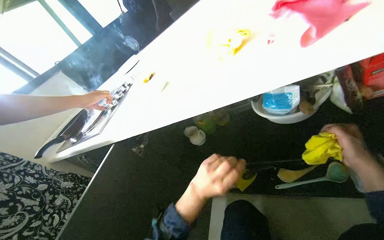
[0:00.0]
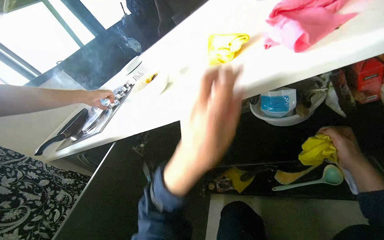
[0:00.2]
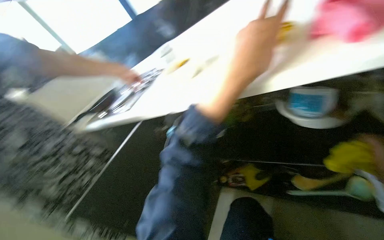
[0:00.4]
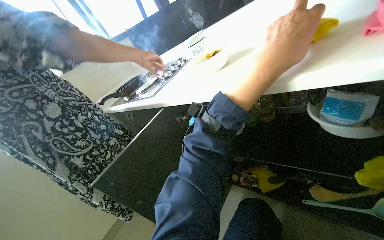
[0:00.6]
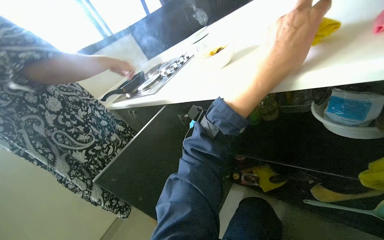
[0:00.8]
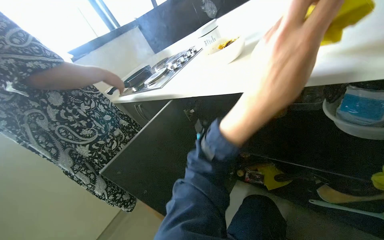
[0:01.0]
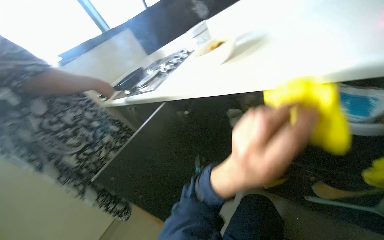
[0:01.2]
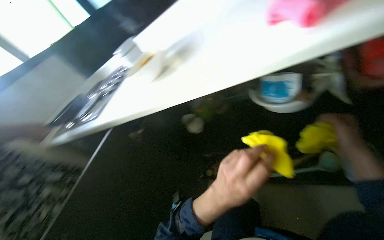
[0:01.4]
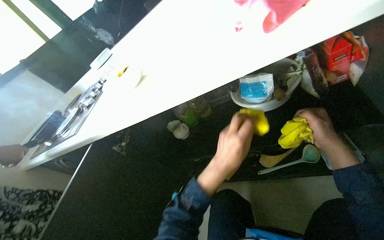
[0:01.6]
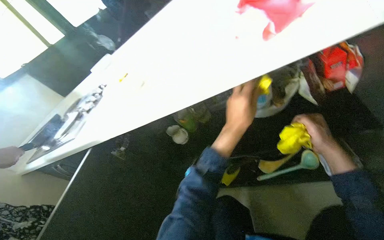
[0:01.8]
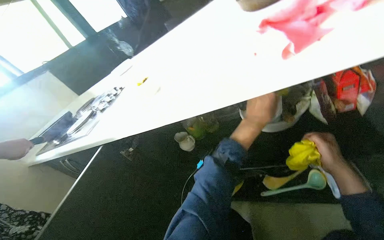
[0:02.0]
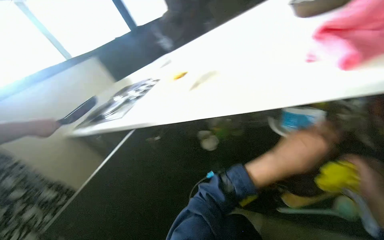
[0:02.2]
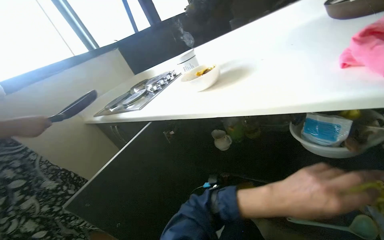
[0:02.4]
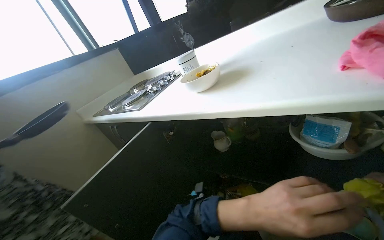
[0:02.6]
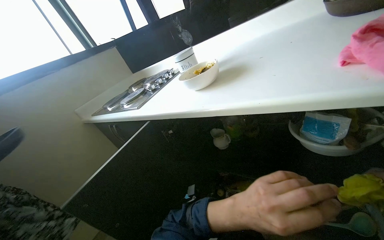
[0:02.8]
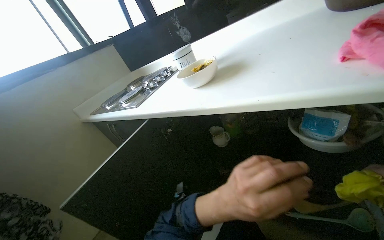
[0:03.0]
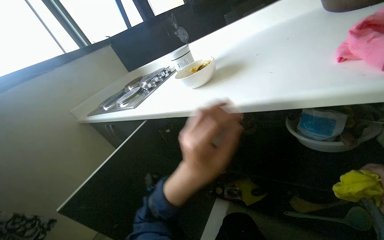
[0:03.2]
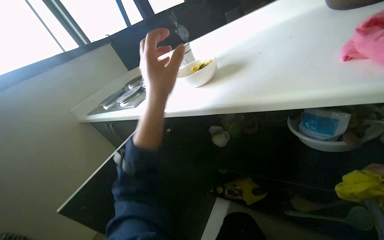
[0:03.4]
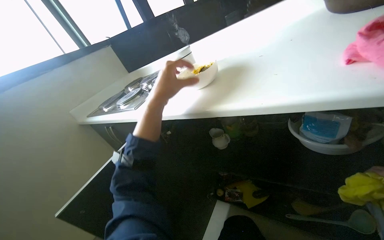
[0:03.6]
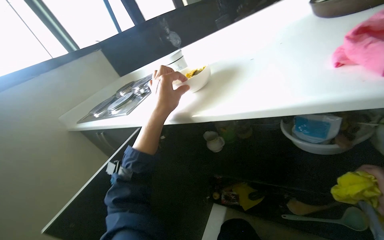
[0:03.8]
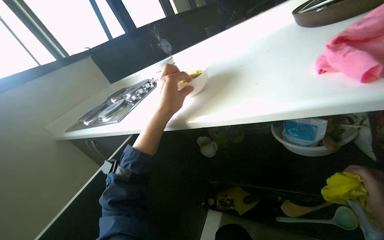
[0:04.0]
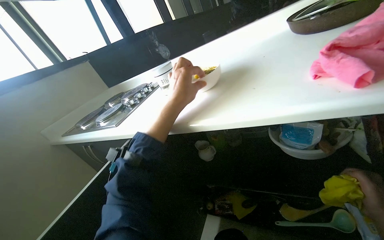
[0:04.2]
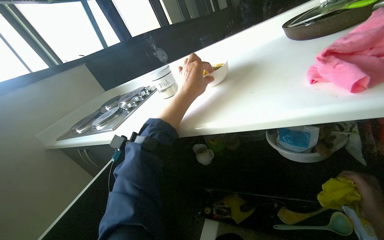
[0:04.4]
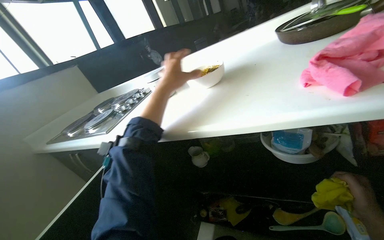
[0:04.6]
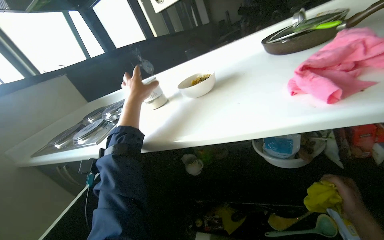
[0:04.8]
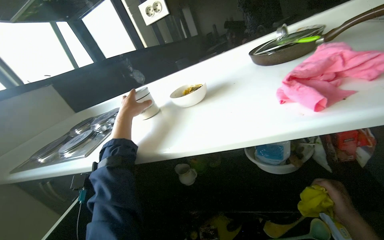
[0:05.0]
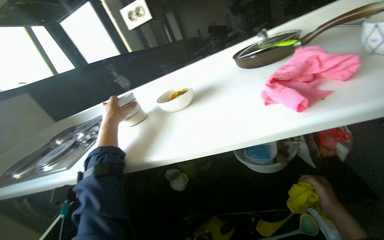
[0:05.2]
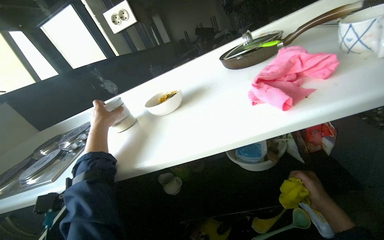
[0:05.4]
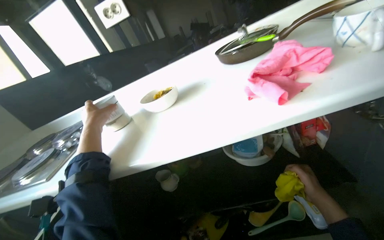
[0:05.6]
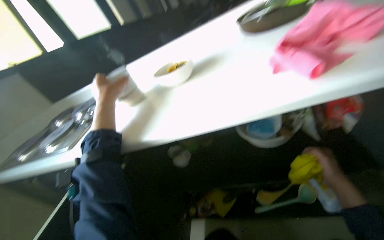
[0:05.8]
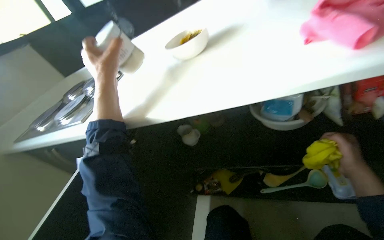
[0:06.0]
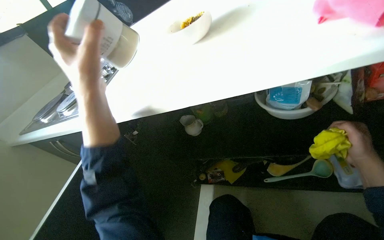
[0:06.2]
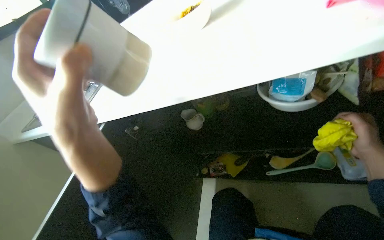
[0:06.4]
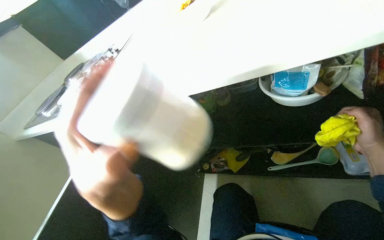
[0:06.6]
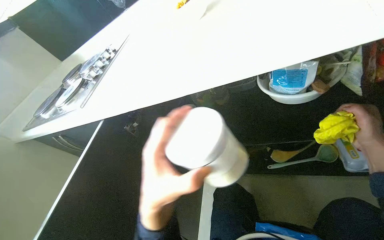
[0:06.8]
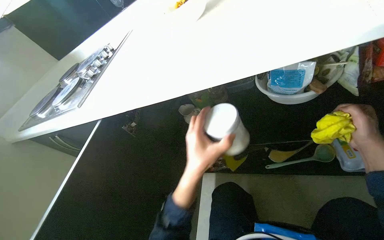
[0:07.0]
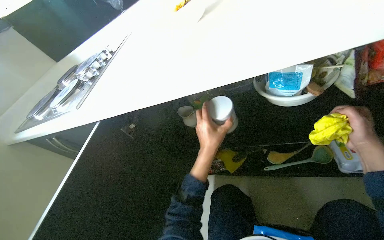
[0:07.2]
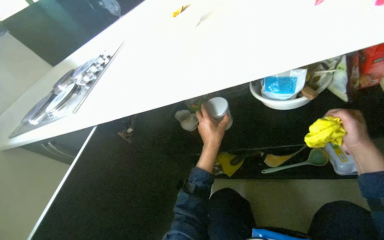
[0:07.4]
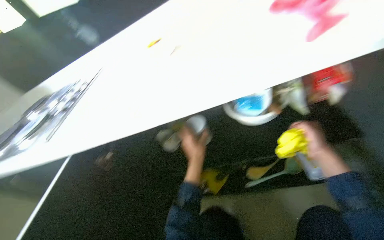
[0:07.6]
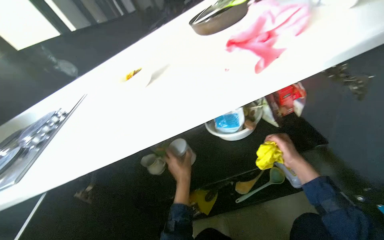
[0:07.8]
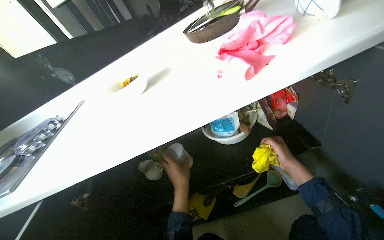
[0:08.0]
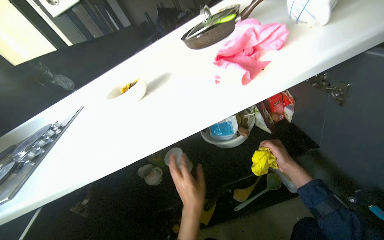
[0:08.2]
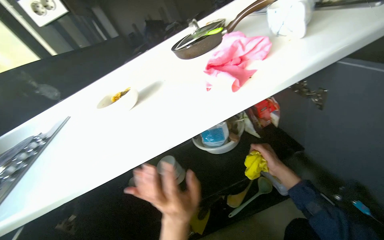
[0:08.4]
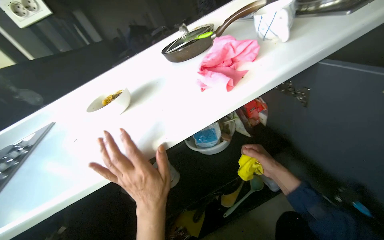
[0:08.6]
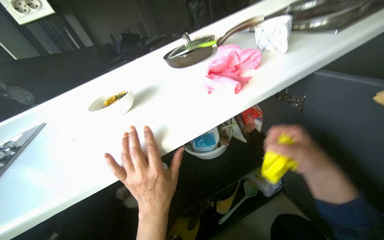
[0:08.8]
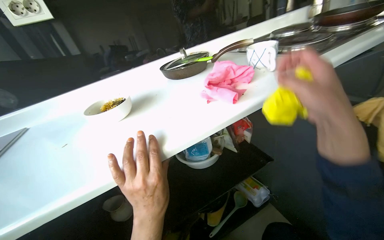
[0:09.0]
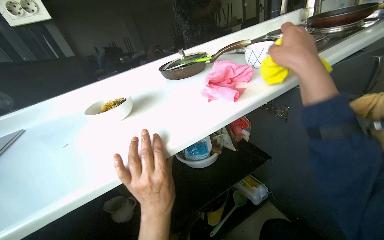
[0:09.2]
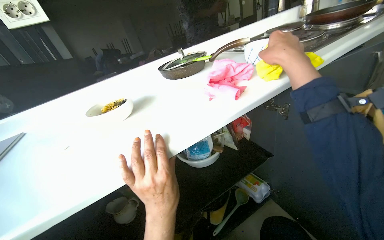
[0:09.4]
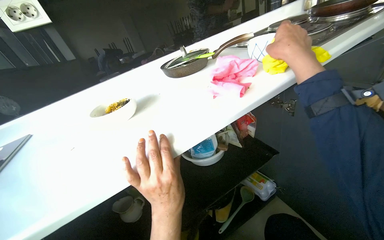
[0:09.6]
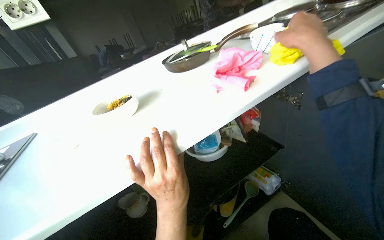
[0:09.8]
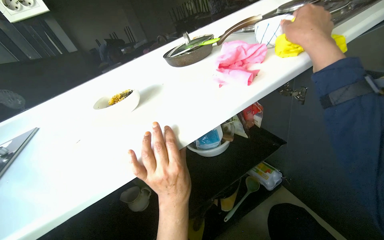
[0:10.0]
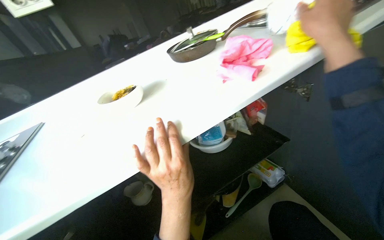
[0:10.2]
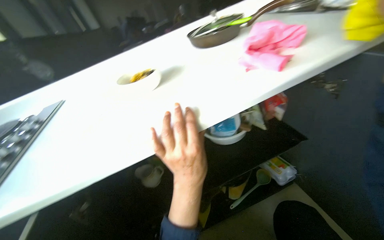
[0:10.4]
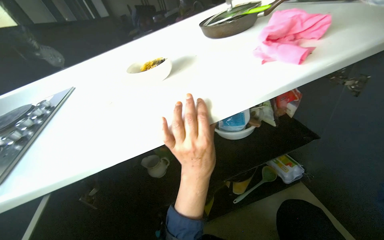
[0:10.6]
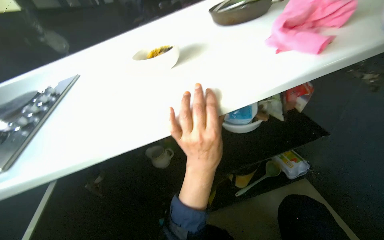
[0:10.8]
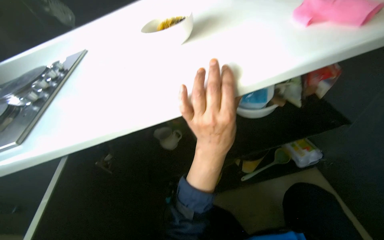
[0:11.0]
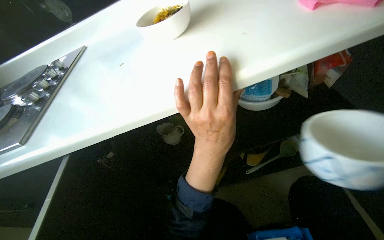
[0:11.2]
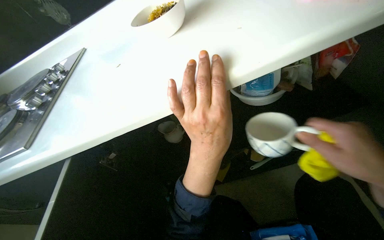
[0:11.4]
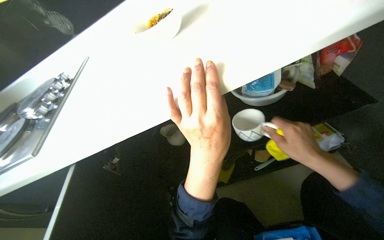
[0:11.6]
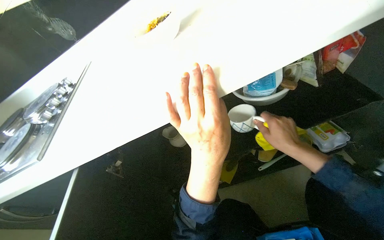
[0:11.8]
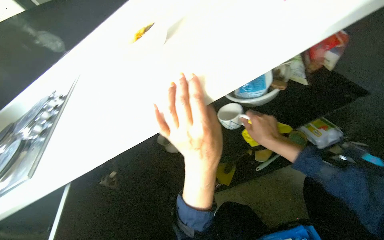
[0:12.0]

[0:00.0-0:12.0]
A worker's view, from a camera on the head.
Job: cleaning kitchen.
The whole recording: Cleaning kitchen cabinet. The worker wipes cups, cleans and organizes items inside the cabinet, and wipes the cabinet doors.
0.0 to 1.6 s: The left hand travels up the picture and back again, some 25 cm each way.
1.6 to 3.0 s: The wearer looks some 25 degrees further to the left. The left hand is displaced nearer to the camera by approximately 10 cm, and travels up the picture and back again, roughly 15 cm each way.
3.0 to 4.4 s: The left hand heads up the picture, covering roughly 30 cm.
4.4 to 6.0 s: The left hand travels to the left by approximately 15 cm.
6.0 to 7.6 s: The left hand heads to the right, down the picture and farther from the camera, covering roughly 40 cm.
7.6 to 9.0 s: The camera sweeps to the right, by some 25 degrees. The wearer looks approximately 25 degrees further upward. The right hand goes some 40 cm nearer to the camera and to the left, while the left hand is displaced nearer to the camera by approximately 20 cm.
10.4 to 12.0 s: The wearer looks some 15 degrees further downward.

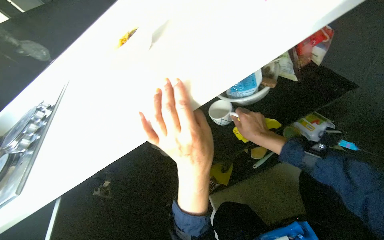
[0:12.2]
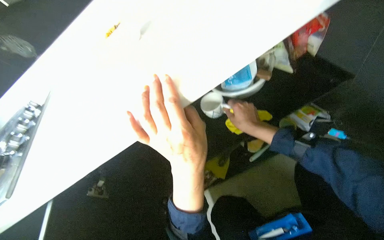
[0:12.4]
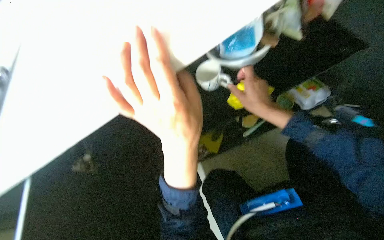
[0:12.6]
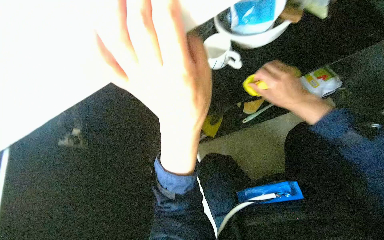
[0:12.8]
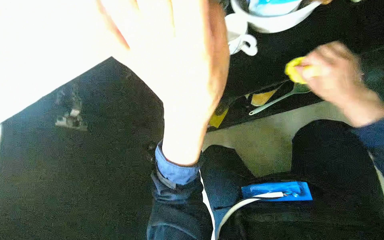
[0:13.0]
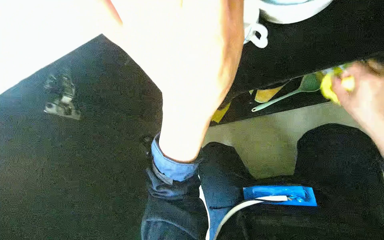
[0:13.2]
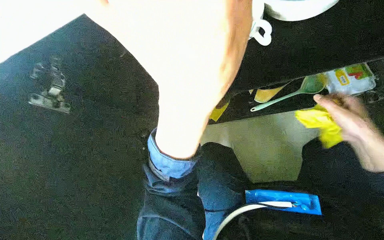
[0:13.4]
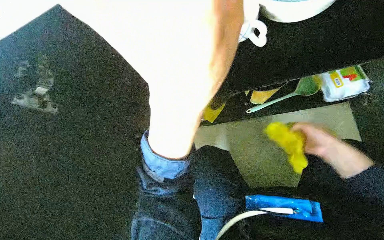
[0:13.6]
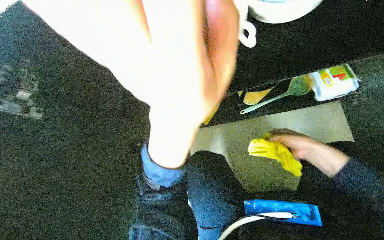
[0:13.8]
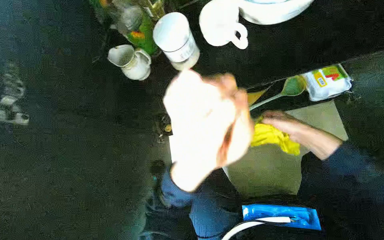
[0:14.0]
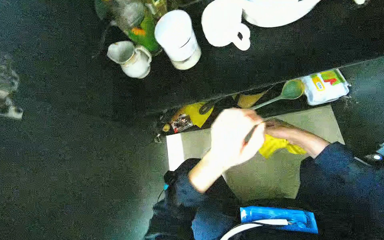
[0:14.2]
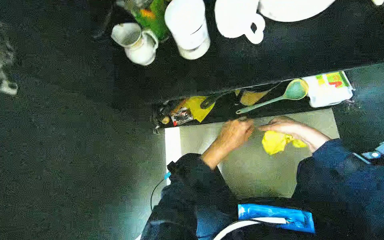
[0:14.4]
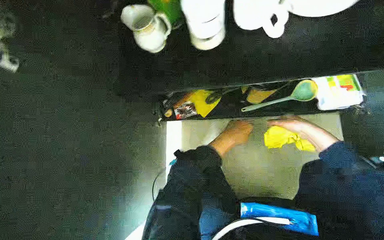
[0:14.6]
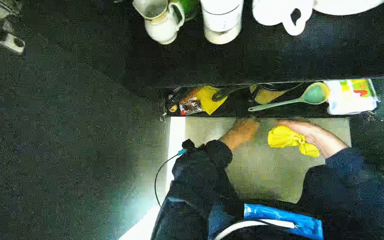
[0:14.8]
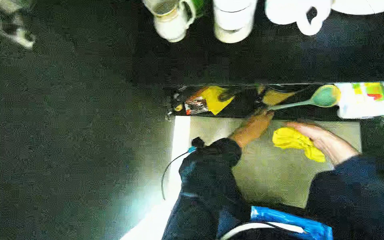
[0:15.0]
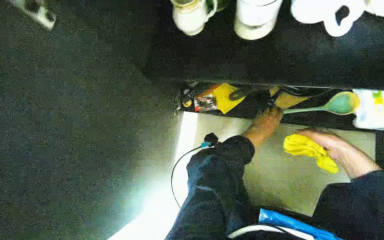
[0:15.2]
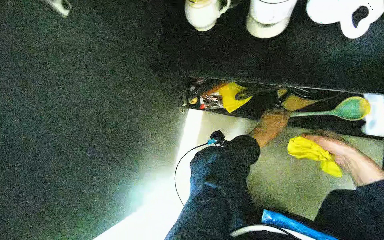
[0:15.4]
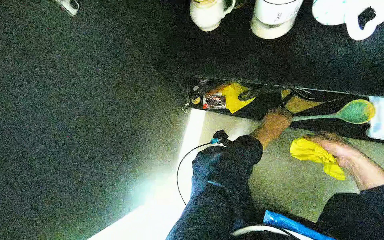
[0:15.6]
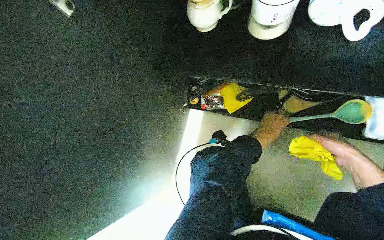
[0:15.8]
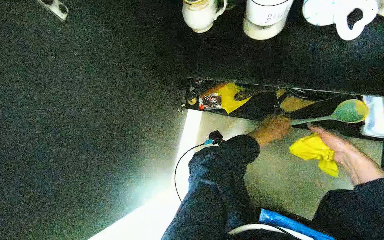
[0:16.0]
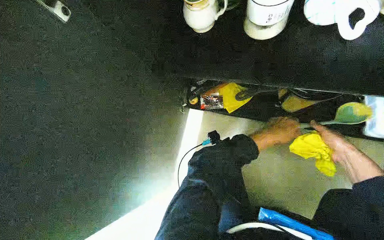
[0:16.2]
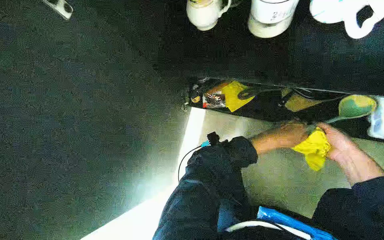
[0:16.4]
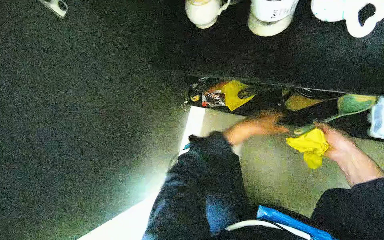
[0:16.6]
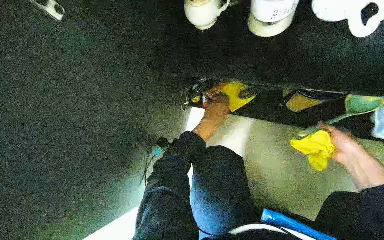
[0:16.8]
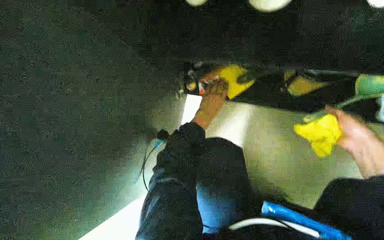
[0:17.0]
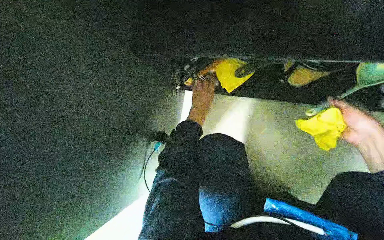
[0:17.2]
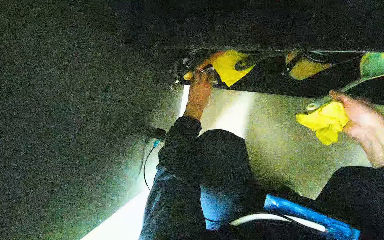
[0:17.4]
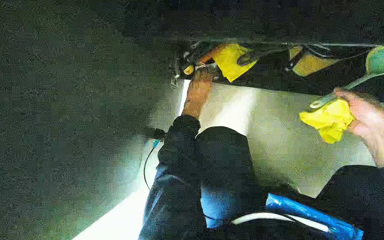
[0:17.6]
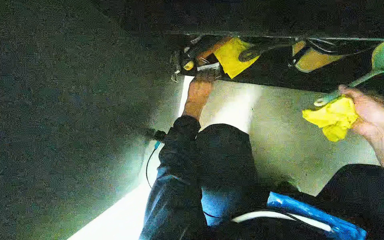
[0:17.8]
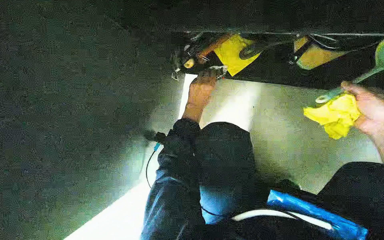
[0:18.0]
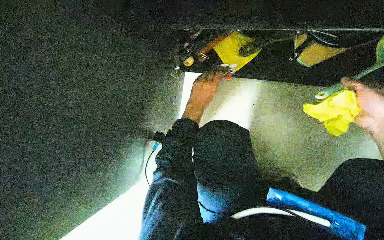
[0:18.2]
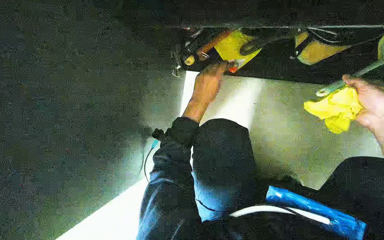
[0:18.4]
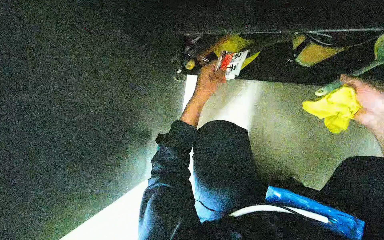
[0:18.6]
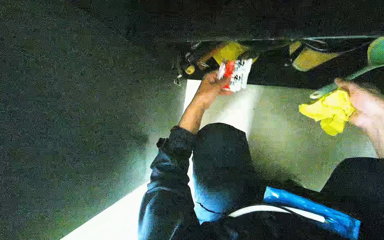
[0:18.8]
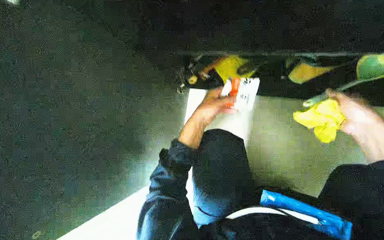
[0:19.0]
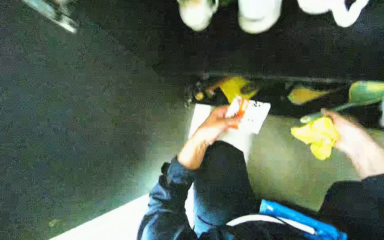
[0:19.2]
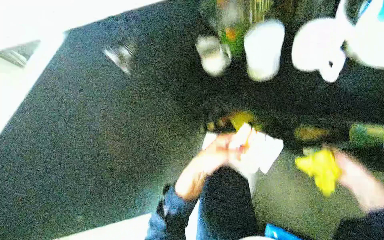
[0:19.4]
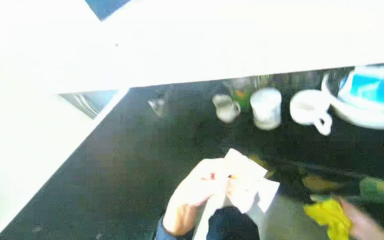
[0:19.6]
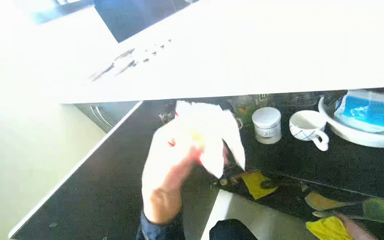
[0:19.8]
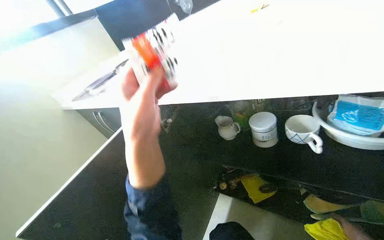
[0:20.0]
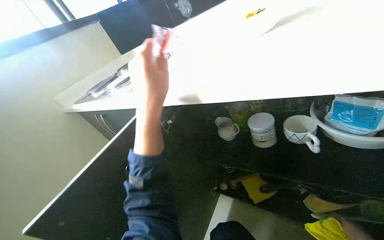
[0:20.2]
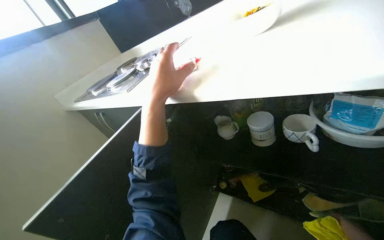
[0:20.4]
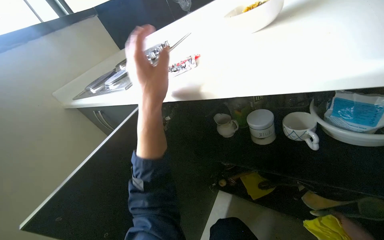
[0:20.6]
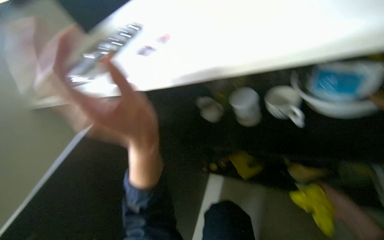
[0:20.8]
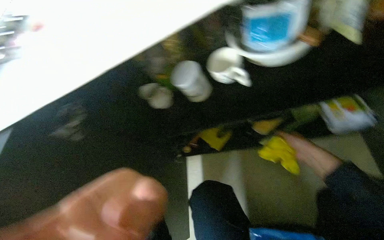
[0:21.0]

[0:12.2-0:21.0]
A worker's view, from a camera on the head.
Job: cleaning kitchen.
The whole recording: Cleaning kitchen cabinet. The worker wipes cups, cleans and organizes items inside the cabinet, and wipes the cabinet doors.
12.2 to 13.6 s: The camera pitches downward, by approximately 25 degrees. The right hand heads to the right, covering approximately 20 cm.
13.6 to 15.2 s: The left hand heads farther from the camera, covering roughly 50 cm. The right hand travels farther from the camera and to the right by some 20 cm.
15.2 to 16.6 s: The hands make small movements and keep their place.
16.6 to 18.0 s: The camera pitches downward, by about 15 degrees. The left hand shifts roughly 20 cm to the left.
18.0 to 19.6 s: The camera pitches upward, by roughly 35 degrees.
19.6 to 21.0 s: The head rotates approximately 25 degrees to the right.
